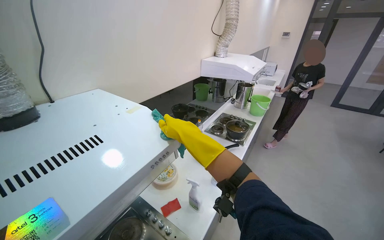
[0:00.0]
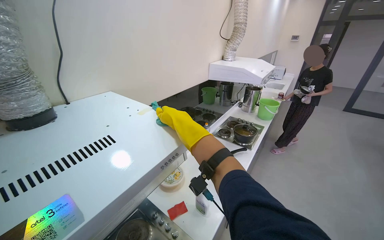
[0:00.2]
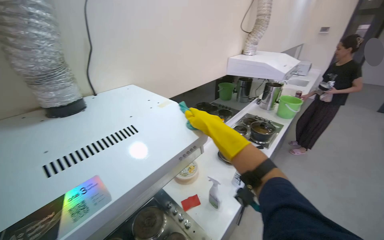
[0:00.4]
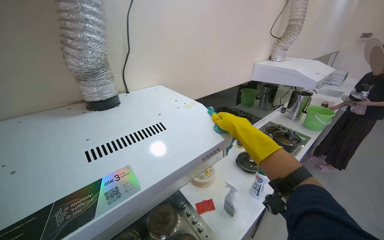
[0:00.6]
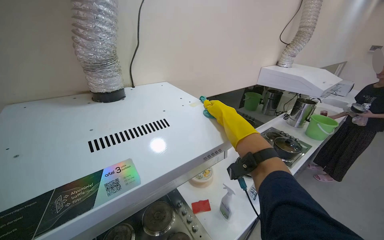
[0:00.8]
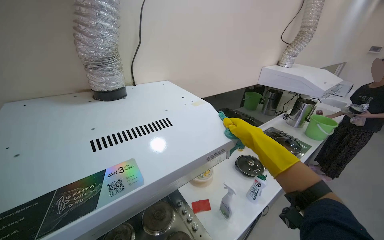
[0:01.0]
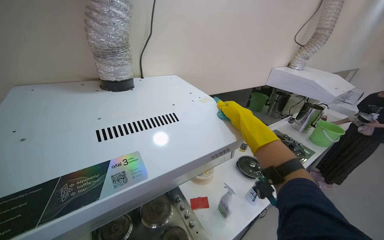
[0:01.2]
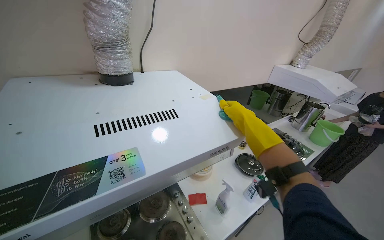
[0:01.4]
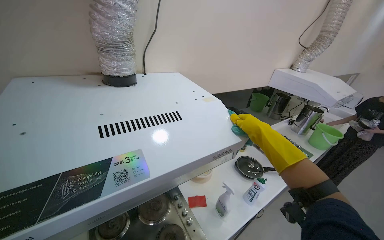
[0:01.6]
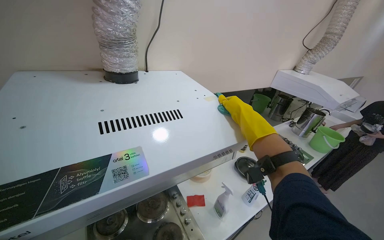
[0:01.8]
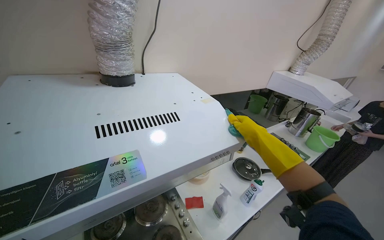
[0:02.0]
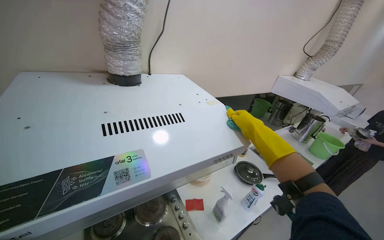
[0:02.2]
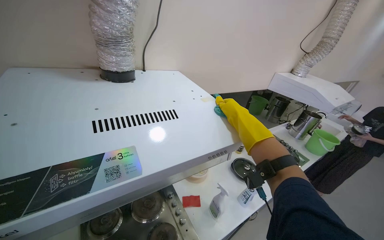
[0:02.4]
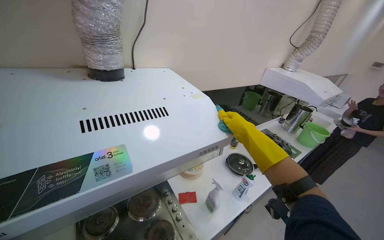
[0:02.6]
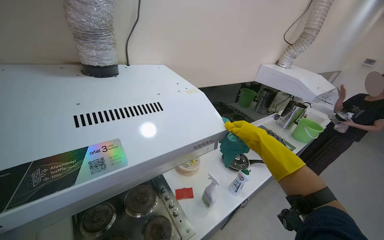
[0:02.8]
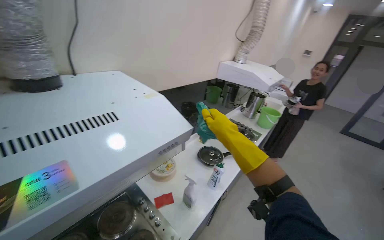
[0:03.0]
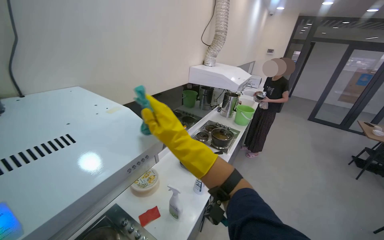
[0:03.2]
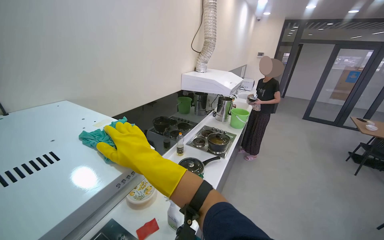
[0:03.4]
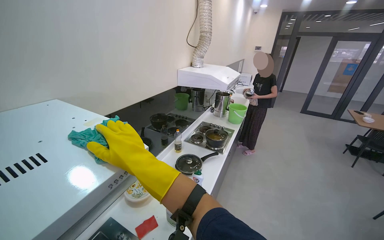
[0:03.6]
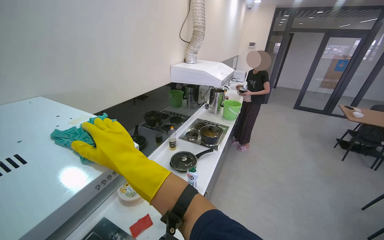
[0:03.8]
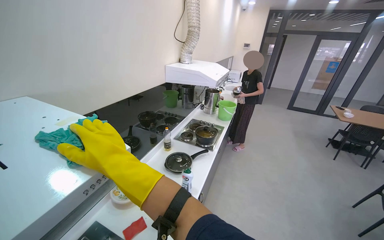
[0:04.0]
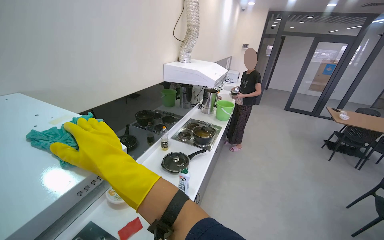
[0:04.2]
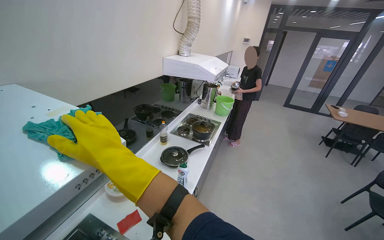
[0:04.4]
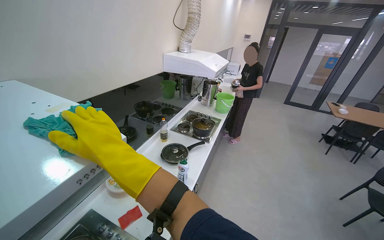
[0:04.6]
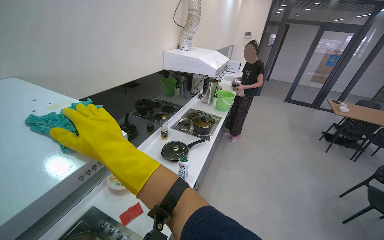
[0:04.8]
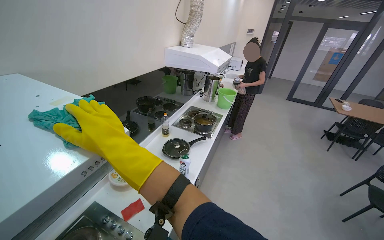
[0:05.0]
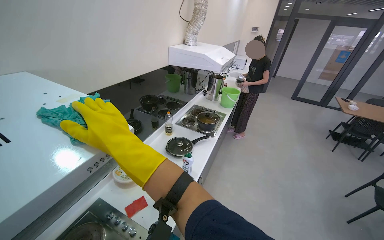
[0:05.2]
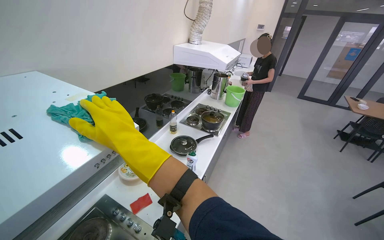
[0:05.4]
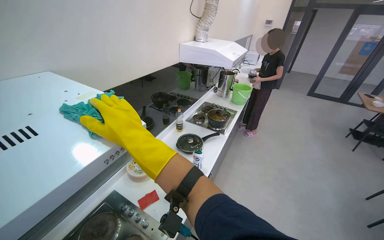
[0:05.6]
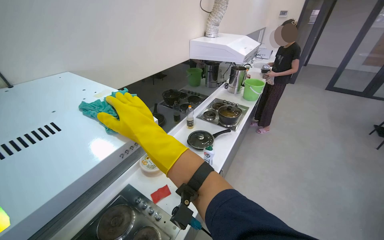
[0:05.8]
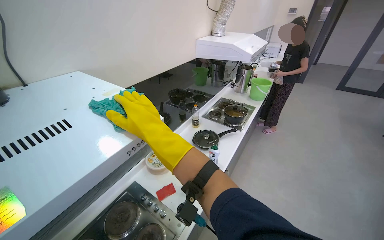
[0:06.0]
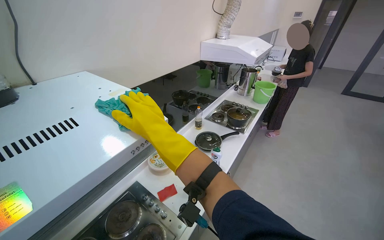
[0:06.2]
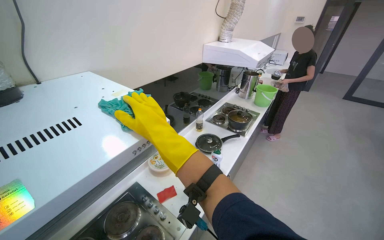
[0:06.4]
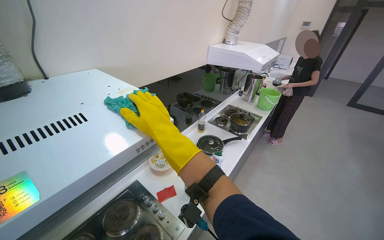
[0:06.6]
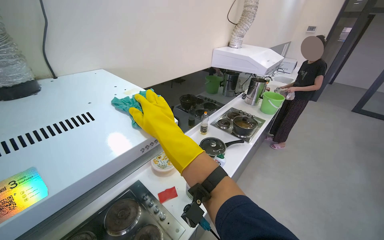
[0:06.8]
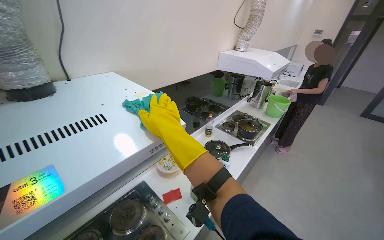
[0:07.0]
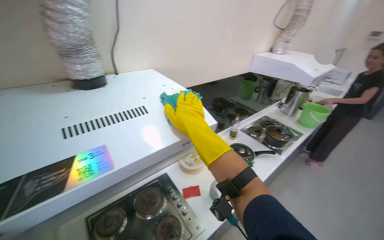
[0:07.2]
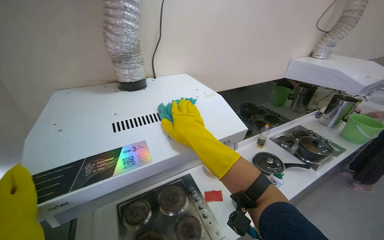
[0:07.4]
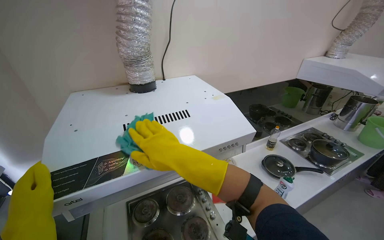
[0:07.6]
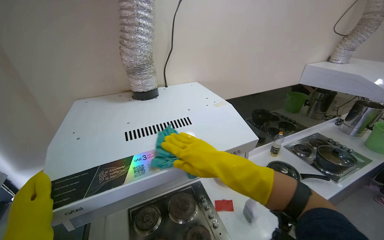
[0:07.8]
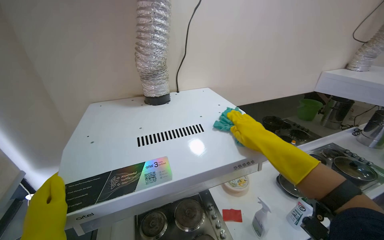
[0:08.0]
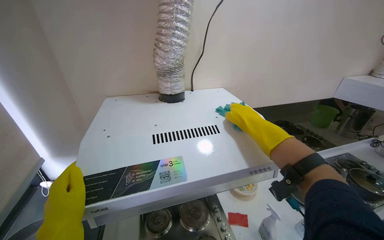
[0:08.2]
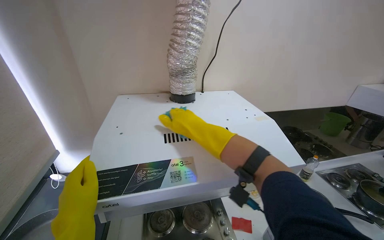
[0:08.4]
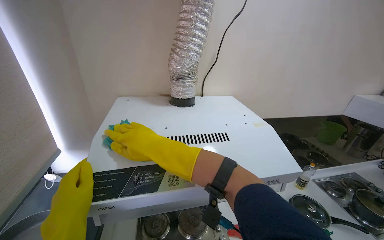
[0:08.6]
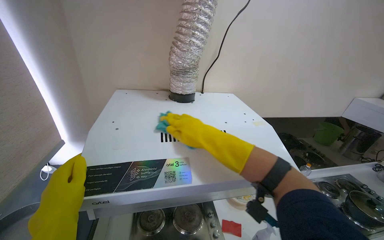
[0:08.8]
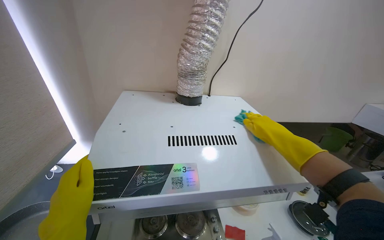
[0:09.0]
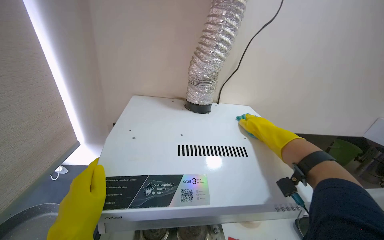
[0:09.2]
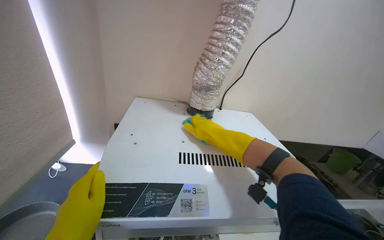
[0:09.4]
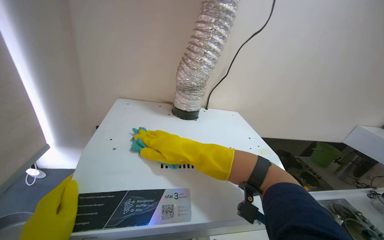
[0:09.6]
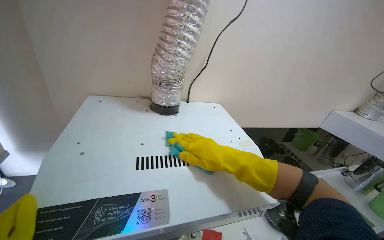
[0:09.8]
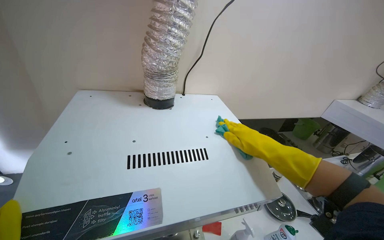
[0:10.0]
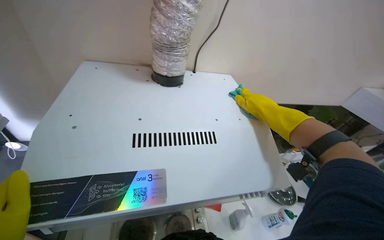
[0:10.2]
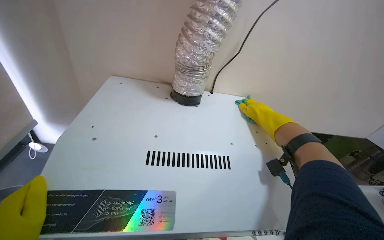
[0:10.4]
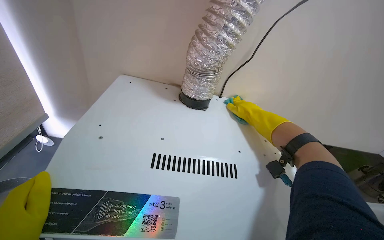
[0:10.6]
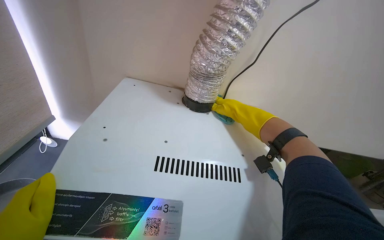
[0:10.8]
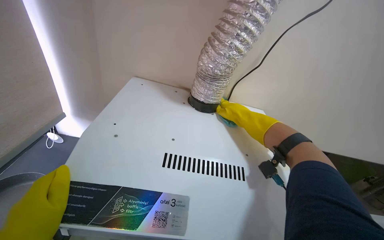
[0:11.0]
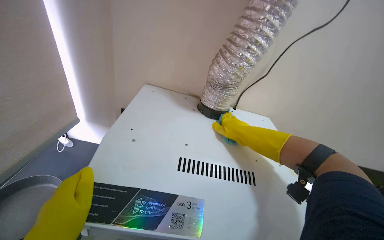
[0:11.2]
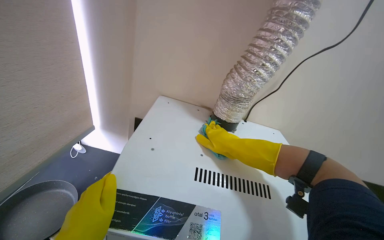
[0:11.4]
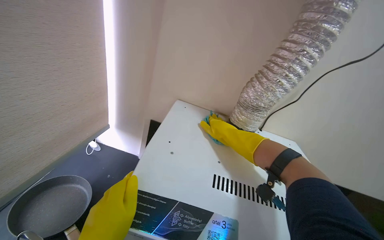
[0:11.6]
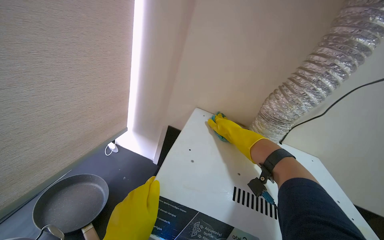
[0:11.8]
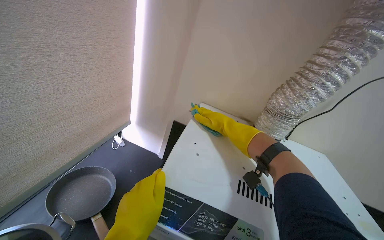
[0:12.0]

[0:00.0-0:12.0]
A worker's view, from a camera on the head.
Job: cleaning kitchen.
The whole recording: Cleaning kitchen range hood. The worker sprays and wipes the kitchen range hood with a cloth and sponge.
0:00.0 to 0:01.6: The head turns to the left by some 25 degrees.
0:03.0 to 0:04.4: The head rotates about 20 degrees to the right. The right hand heads to the left, covering about 10 cm.
0:06.0 to 0:07.6: The head turns to the left by some 30 degrees.
0:07.6 to 0:09.0: The right hand moves left and right over some 35 cm, changing direction 2 times.
0:09.0 to 0:10.4: The right hand travels farther from the camera by approximately 20 cm, and reaches some 25 cm to the left, then returns.
0:10.4 to 0:12.0: The wearer's head swings roughly 20 degrees to the left. The view tilts about 10 degrees upward. The right hand moves to the left, about 40 cm.

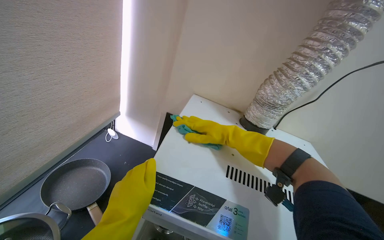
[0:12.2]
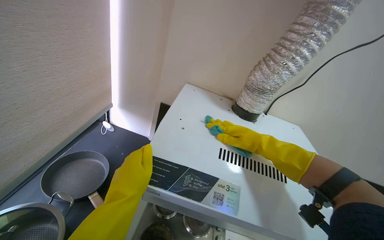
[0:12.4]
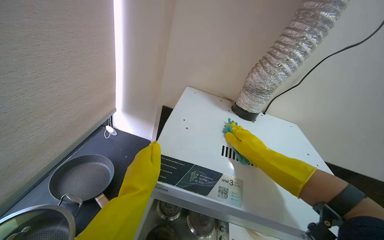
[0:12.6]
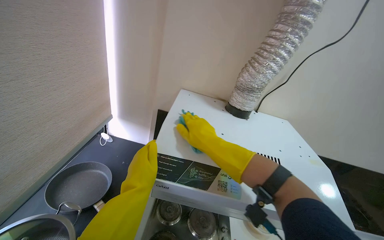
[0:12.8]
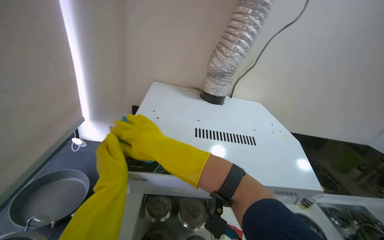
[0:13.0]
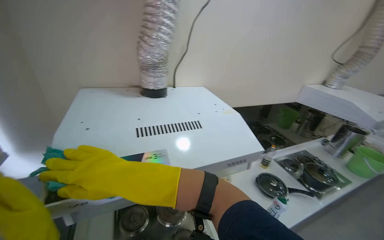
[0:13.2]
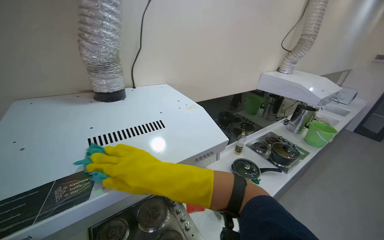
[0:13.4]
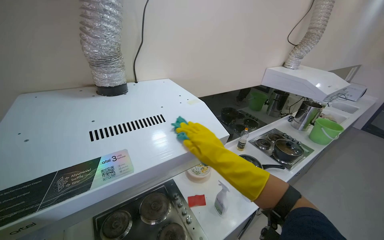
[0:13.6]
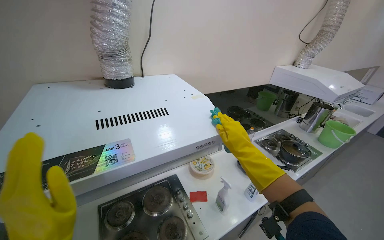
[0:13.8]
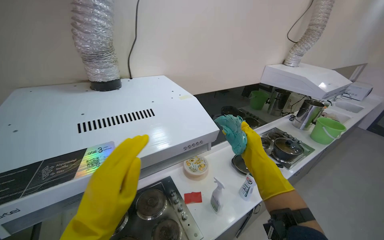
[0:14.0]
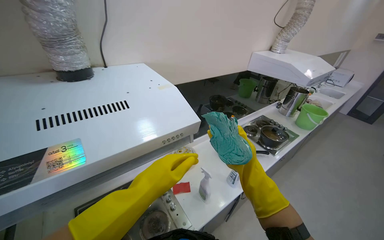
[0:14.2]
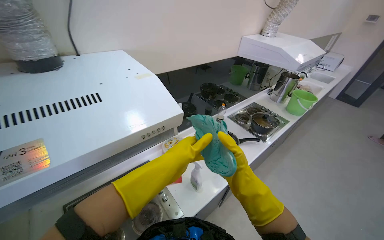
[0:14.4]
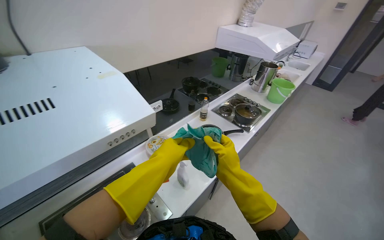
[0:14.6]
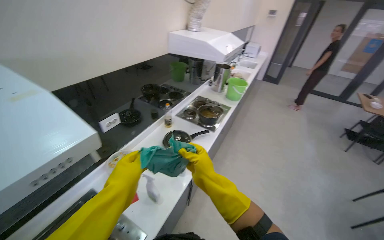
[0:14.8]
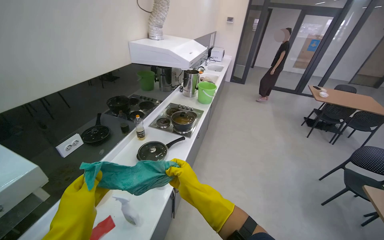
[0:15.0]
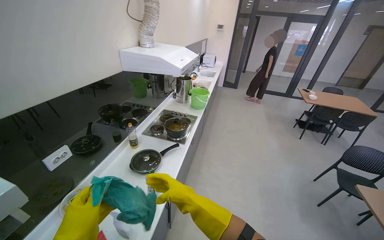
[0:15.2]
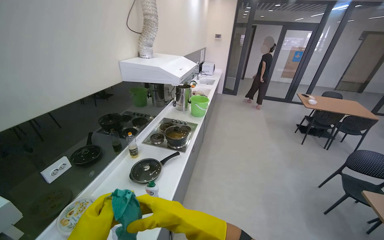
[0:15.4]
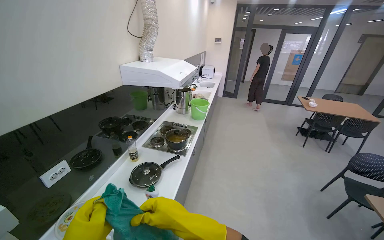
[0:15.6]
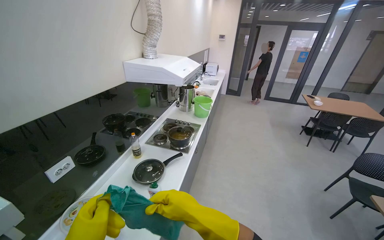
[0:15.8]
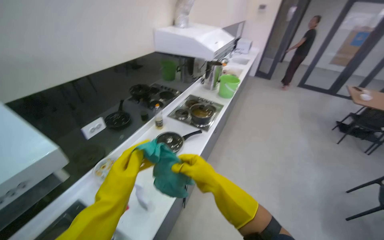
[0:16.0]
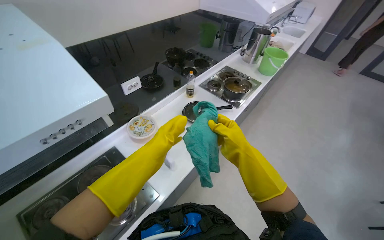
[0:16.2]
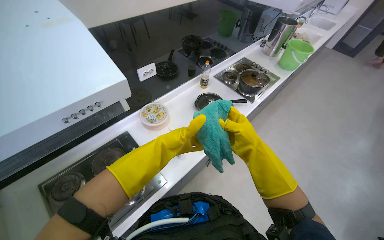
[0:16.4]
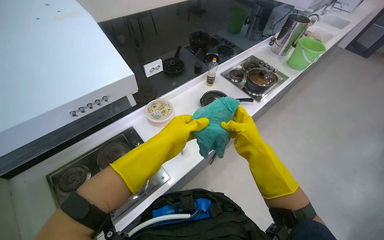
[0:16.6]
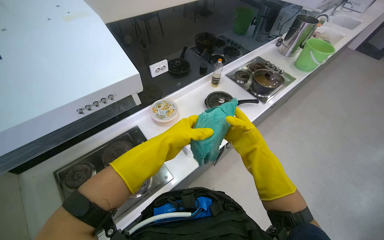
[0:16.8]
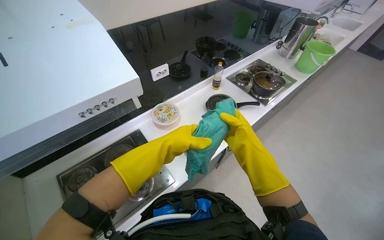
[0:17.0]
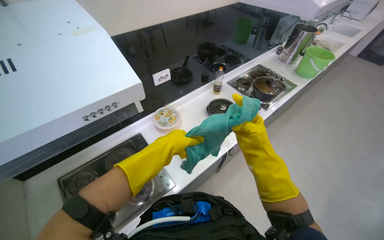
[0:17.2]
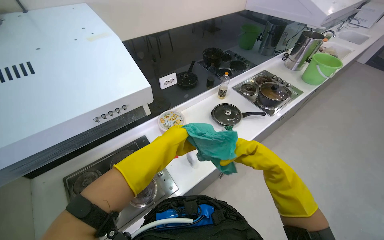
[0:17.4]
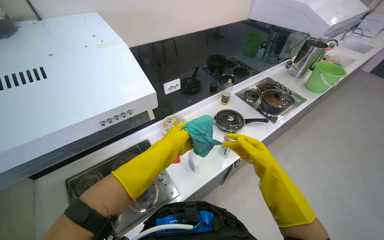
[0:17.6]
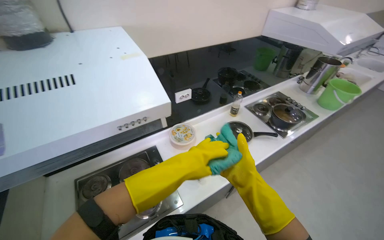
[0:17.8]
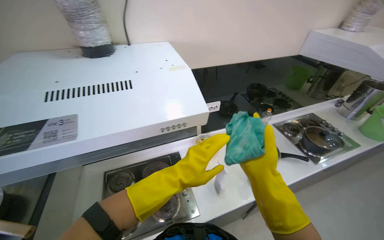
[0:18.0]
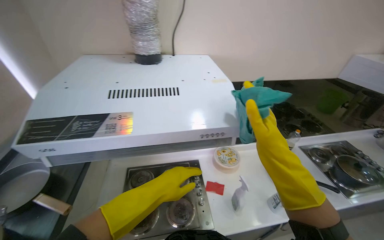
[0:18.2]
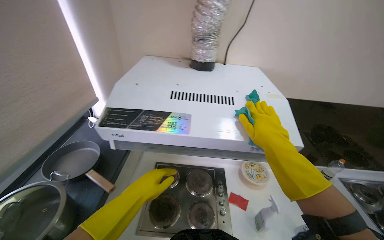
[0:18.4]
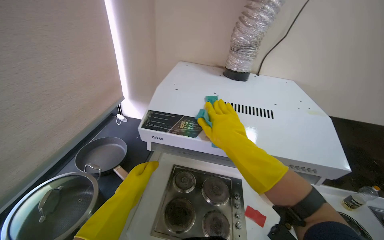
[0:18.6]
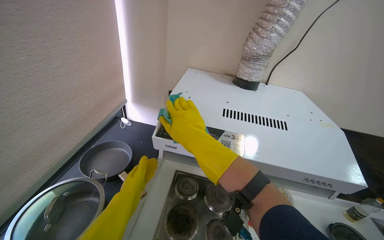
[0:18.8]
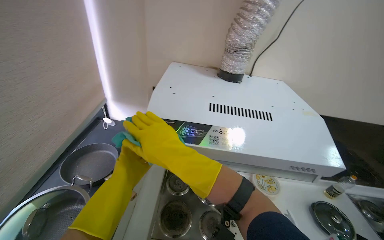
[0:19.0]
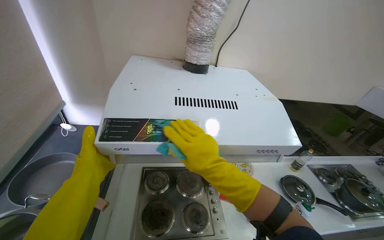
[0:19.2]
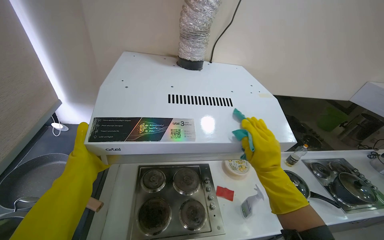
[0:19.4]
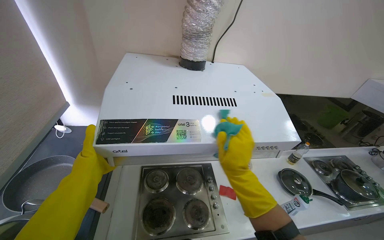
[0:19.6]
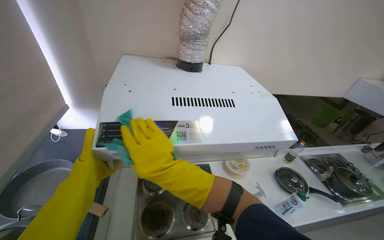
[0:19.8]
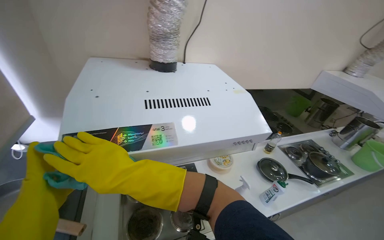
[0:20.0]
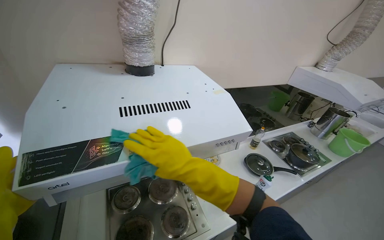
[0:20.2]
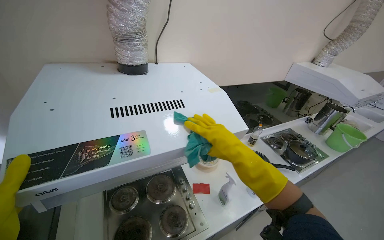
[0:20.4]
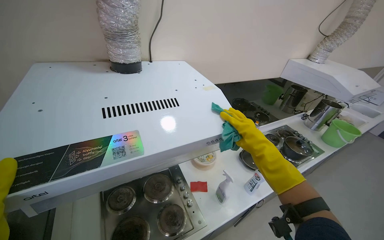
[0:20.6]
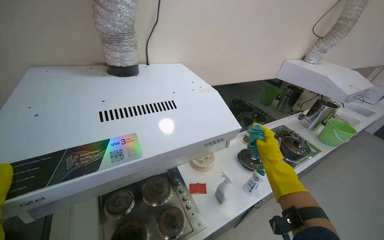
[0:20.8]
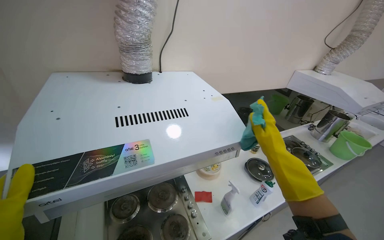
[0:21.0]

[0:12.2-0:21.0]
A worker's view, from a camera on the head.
Job: cleaning kitchen.
The whole recording: Cleaning kitchen range hood. The worker sprays and wipes the kitchen range hood with a cloth and sponge.
0:12.2 to 0:13.6: The head turns to the right by some 50 degrees.
0:13.6 to 0:15.2: The wearer looks some 40 degrees further to the right.
0:15.2 to 0:16.6: The head turns to the left by approximately 35 degrees. The camera pitches downward, by roughly 20 degrees.
0:16.6 to 0:18.0: The wearer looks roughly 20 degrees further to the left. The view tilts roughly 15 degrees upward.
0:19.6 to 0:21.0: The wearer looks some 15 degrees further to the right. The right hand reaches roughly 20 cm to the left, then returns.
